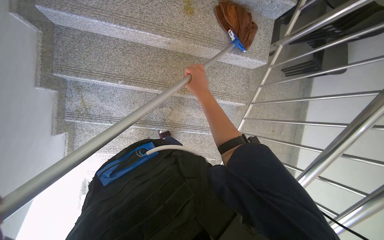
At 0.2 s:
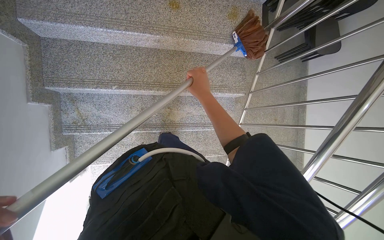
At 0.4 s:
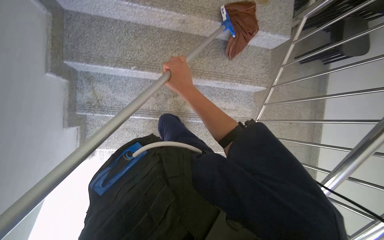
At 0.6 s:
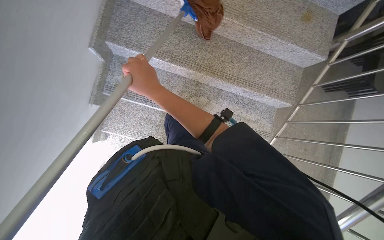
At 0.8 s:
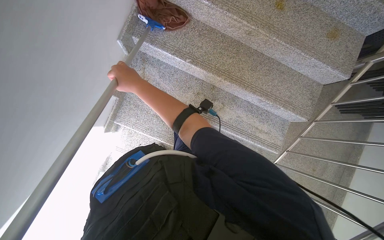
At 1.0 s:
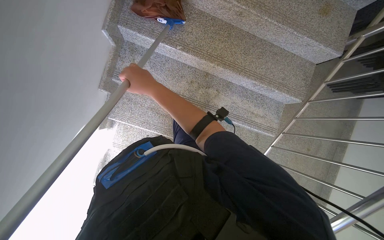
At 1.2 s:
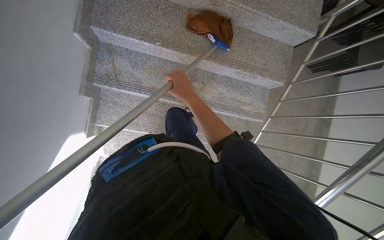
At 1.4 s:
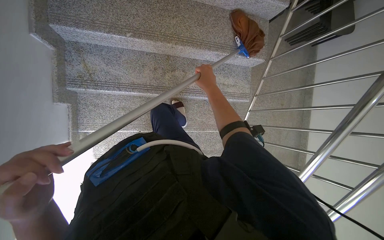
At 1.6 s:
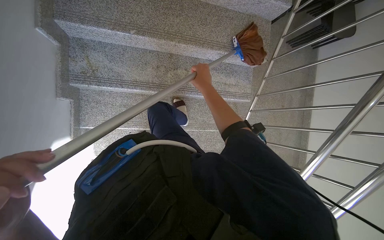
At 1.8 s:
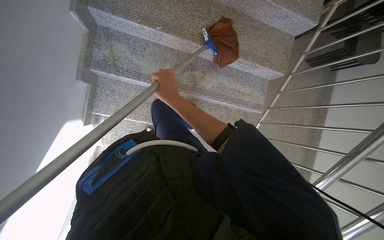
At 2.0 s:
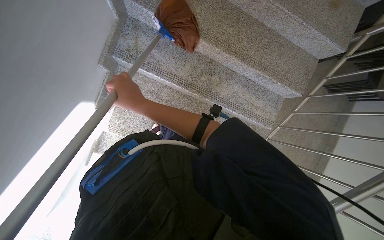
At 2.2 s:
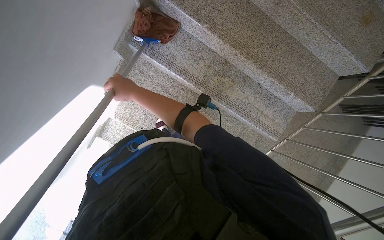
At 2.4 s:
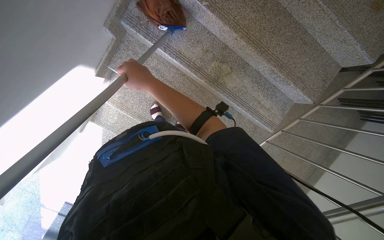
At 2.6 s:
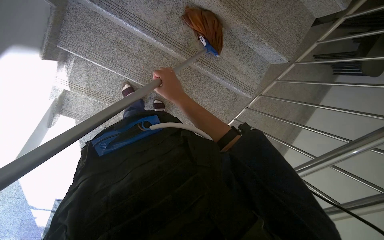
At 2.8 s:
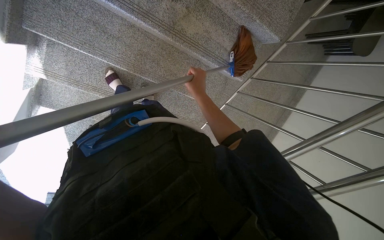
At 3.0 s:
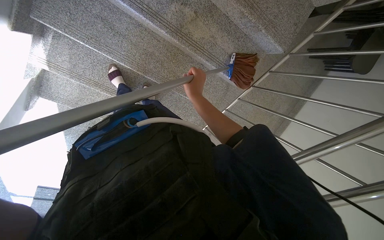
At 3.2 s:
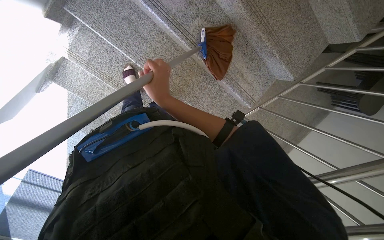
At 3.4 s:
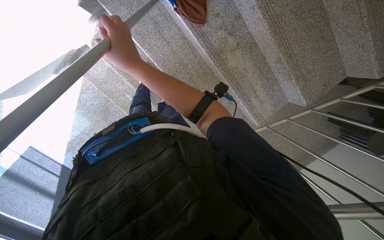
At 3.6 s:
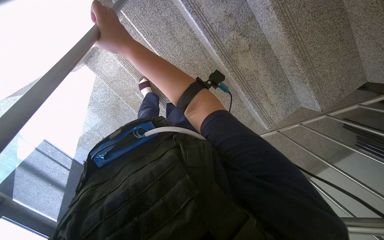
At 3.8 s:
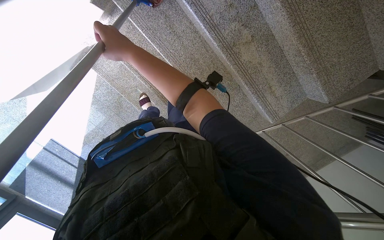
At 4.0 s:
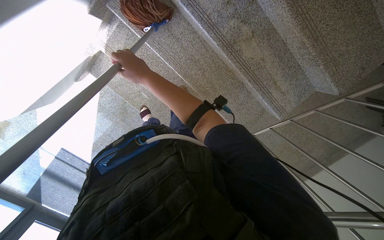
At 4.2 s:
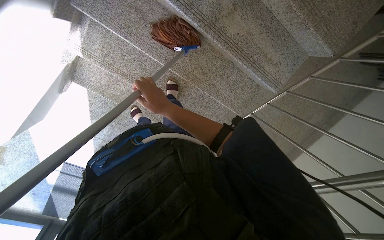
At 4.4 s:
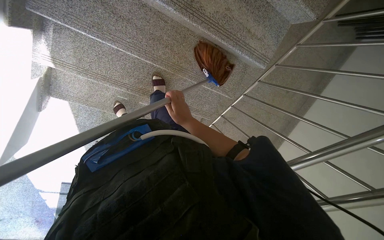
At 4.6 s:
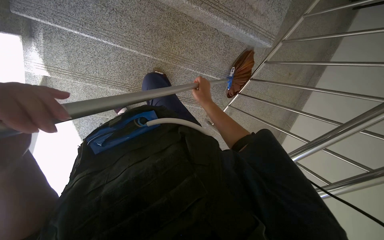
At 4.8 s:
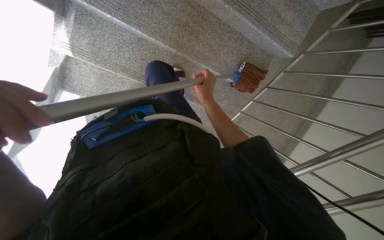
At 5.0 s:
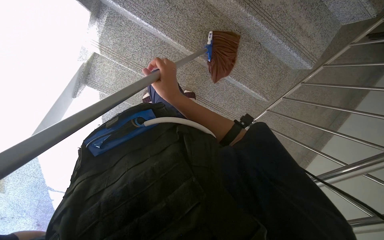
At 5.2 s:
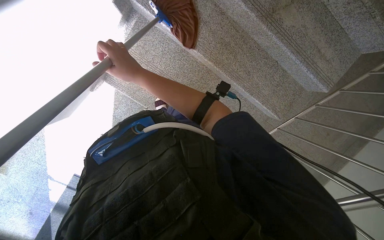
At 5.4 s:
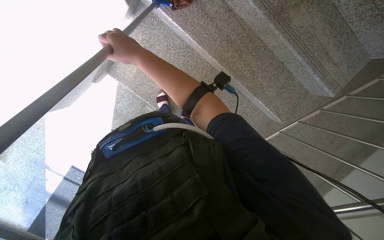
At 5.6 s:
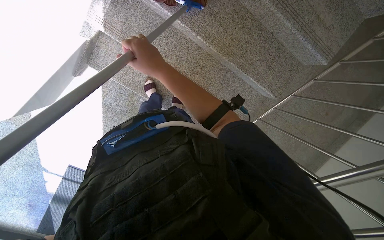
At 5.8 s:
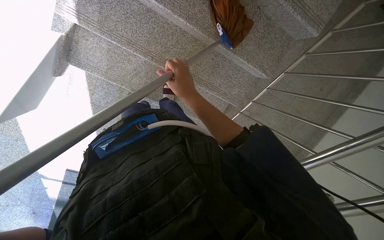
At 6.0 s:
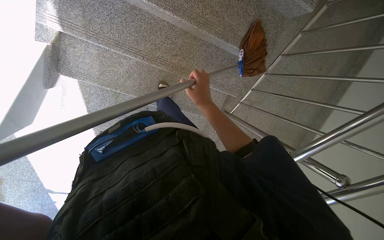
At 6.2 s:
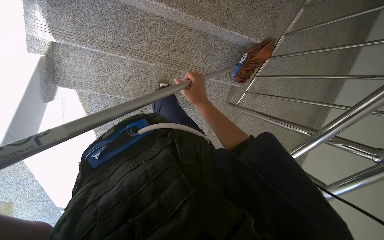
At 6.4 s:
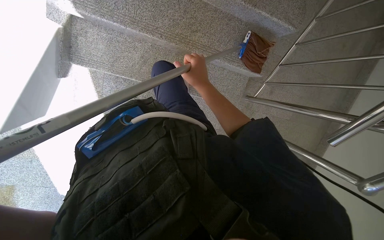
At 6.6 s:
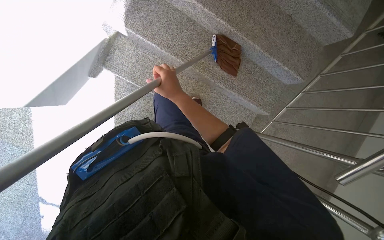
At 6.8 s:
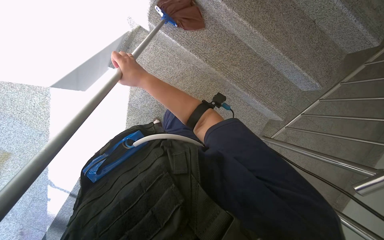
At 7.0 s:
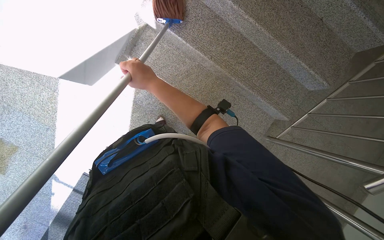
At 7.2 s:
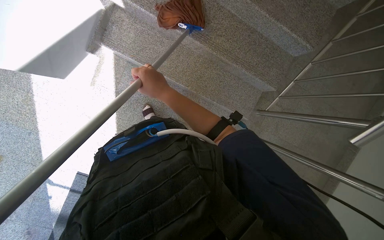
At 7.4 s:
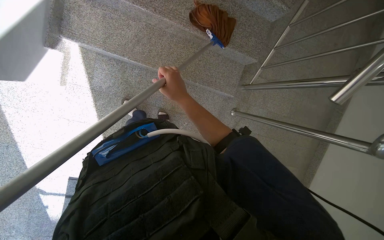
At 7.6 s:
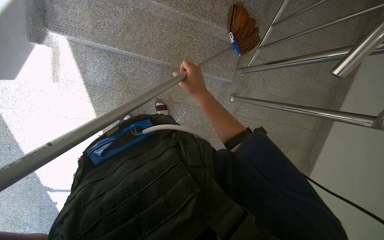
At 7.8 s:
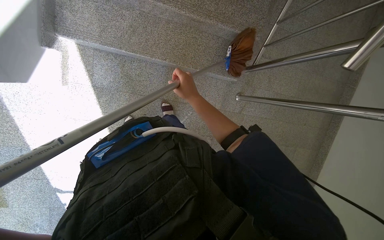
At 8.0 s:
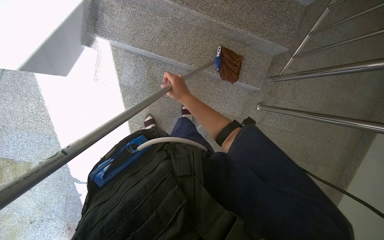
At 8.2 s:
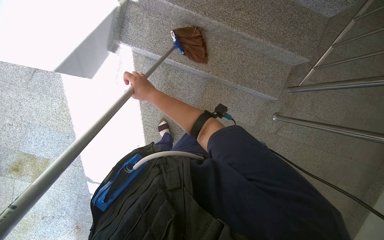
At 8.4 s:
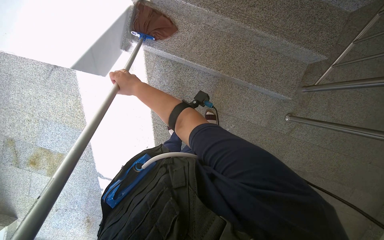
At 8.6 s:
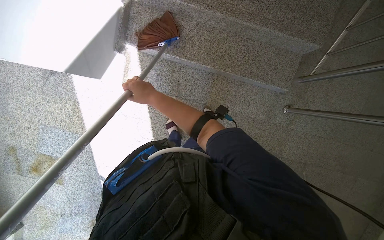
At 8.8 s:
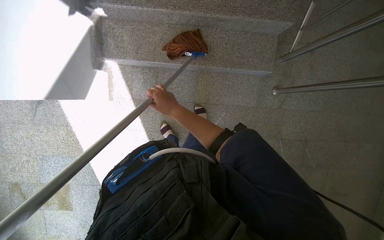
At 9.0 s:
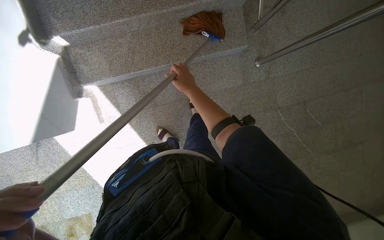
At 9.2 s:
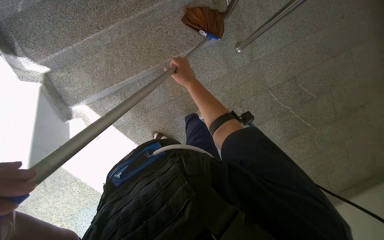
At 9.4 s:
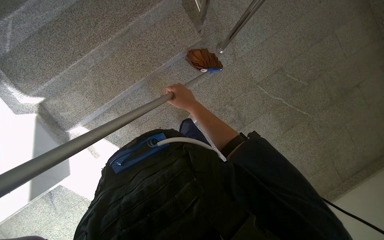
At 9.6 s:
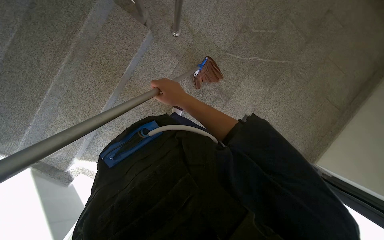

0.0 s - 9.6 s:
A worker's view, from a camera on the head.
Job: sweeping floor.
The whole recording: Sweeping stairs upwards. The worker sweeps dust and debris up the stairs with a broom.
1.6 s - 3.2 s: The scene rotates clockwise by about 35 degrees.
4.8 s - 6.4 s: The right hand reaches about 35 cm to the left, then returns.
6.4 s - 8.0 s: The right hand goes to the left and returns, some 20 cm each way.
8.0 s - 9.6 s: The camera travels about 50 cm. The scene turns about 70 degrees counterclockwise in the picture.

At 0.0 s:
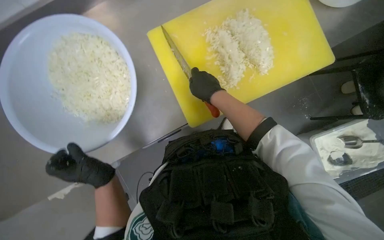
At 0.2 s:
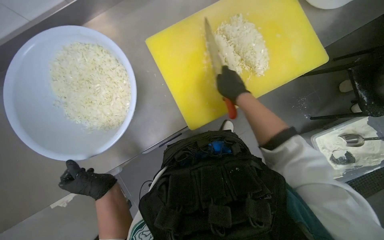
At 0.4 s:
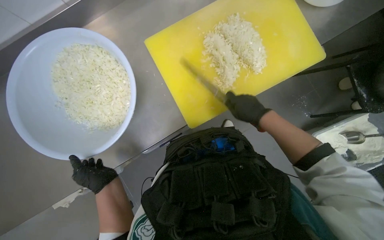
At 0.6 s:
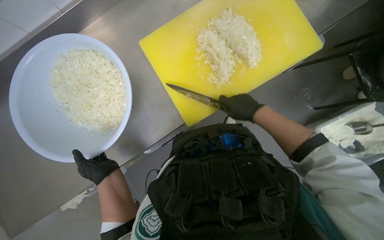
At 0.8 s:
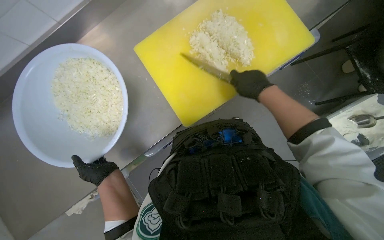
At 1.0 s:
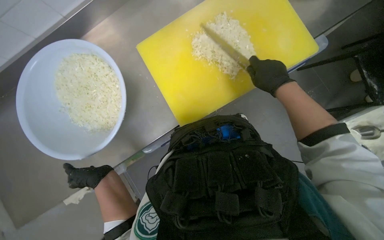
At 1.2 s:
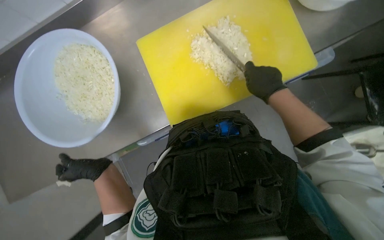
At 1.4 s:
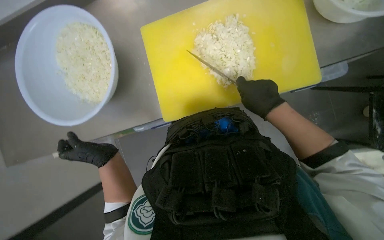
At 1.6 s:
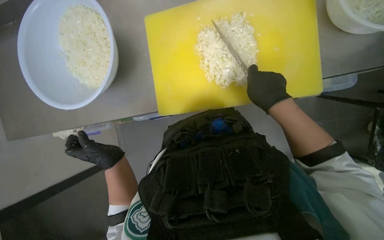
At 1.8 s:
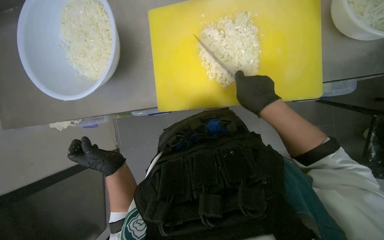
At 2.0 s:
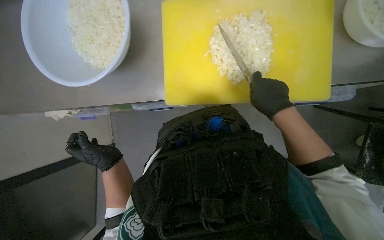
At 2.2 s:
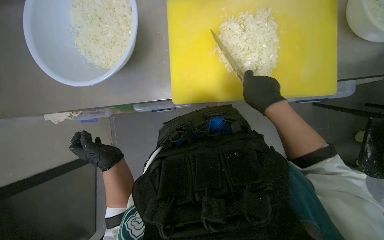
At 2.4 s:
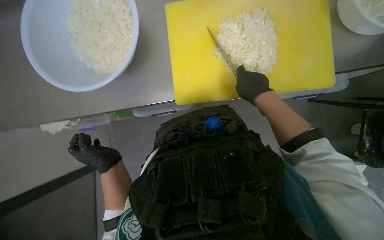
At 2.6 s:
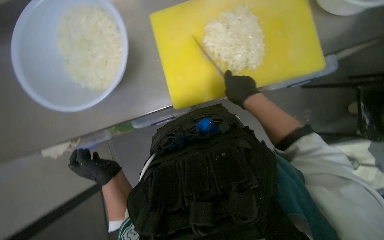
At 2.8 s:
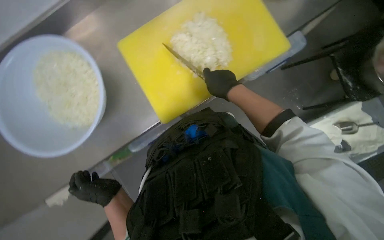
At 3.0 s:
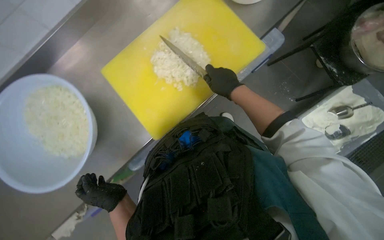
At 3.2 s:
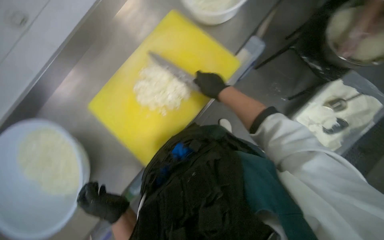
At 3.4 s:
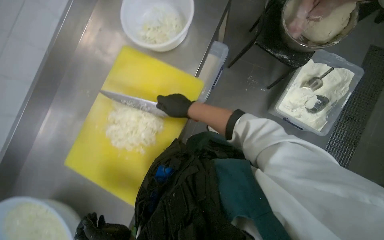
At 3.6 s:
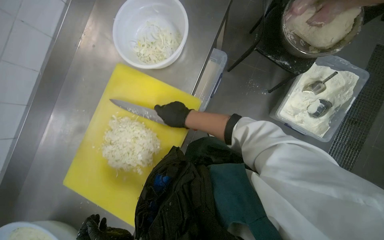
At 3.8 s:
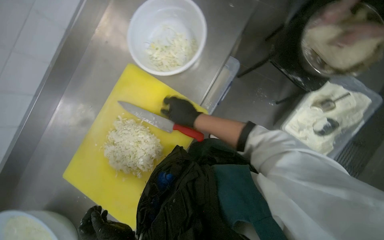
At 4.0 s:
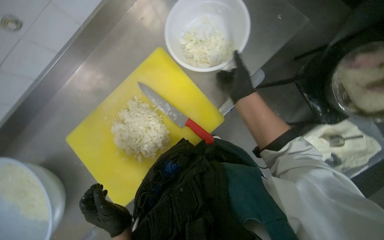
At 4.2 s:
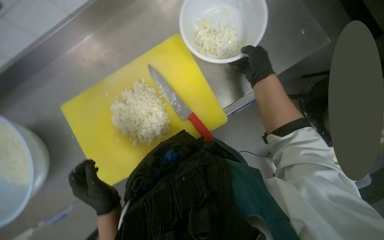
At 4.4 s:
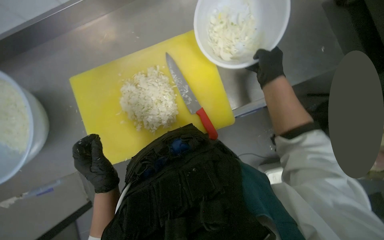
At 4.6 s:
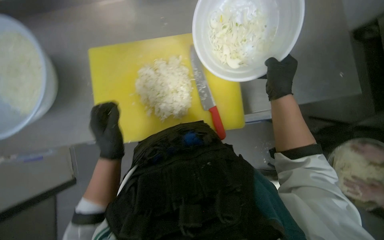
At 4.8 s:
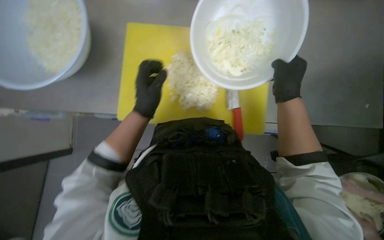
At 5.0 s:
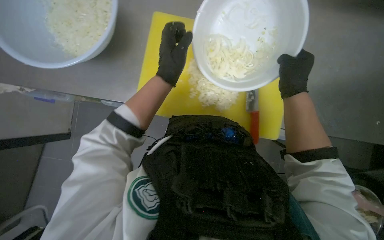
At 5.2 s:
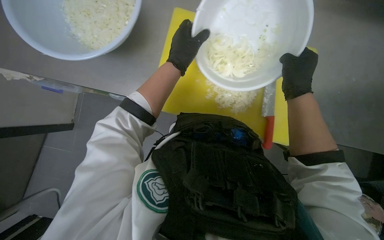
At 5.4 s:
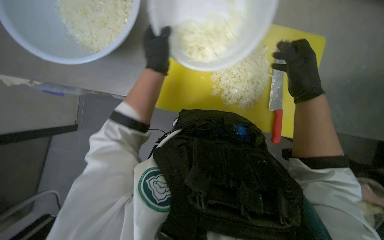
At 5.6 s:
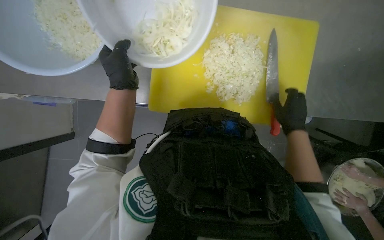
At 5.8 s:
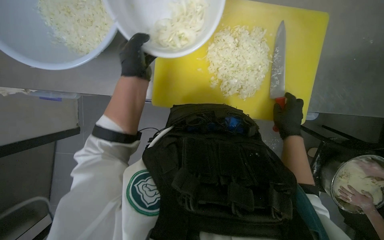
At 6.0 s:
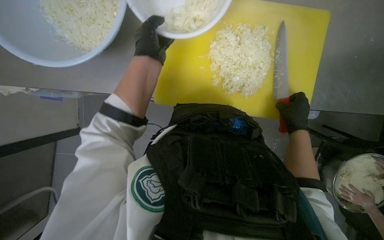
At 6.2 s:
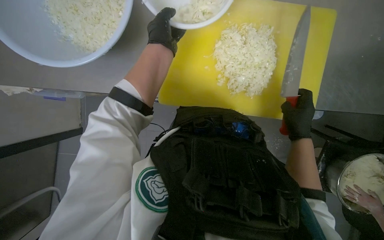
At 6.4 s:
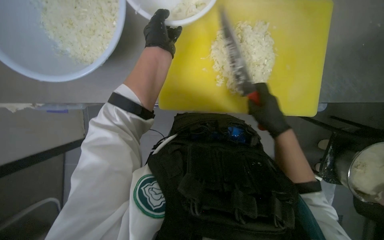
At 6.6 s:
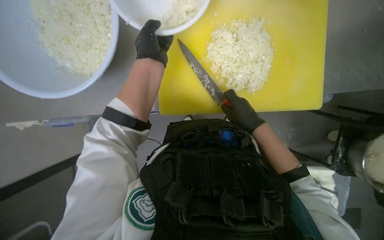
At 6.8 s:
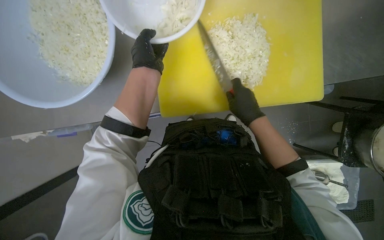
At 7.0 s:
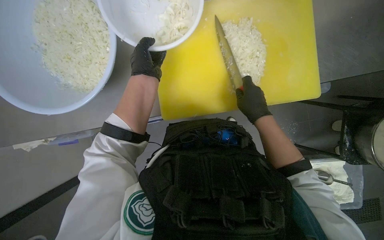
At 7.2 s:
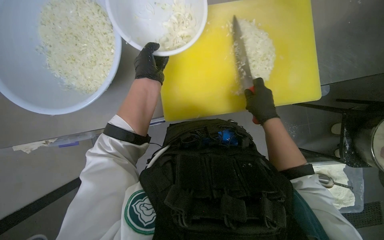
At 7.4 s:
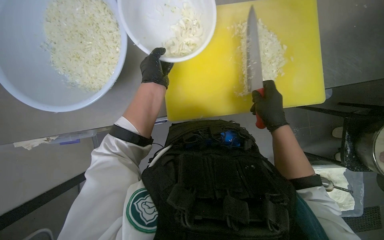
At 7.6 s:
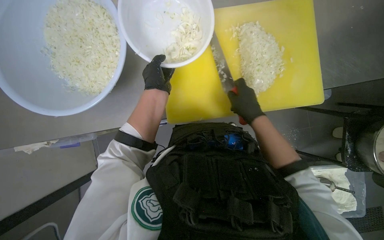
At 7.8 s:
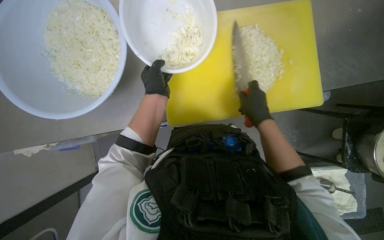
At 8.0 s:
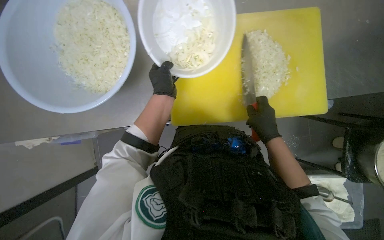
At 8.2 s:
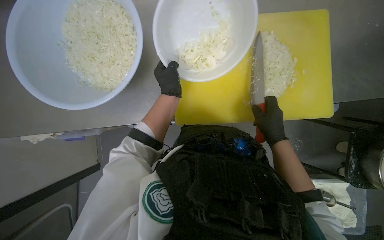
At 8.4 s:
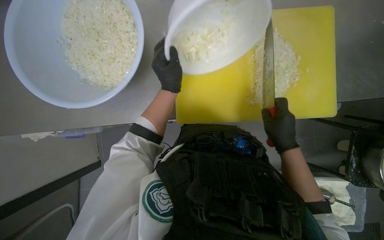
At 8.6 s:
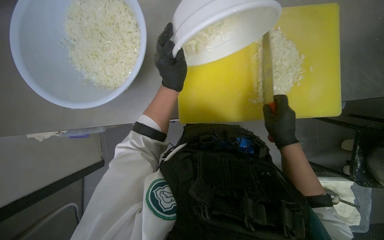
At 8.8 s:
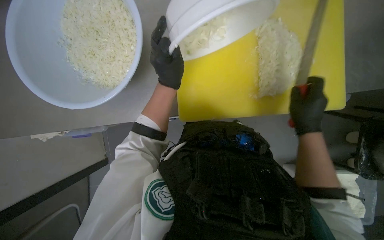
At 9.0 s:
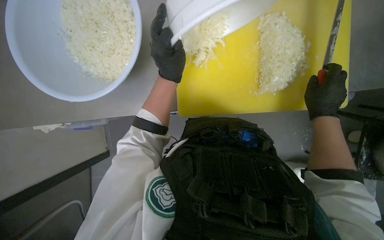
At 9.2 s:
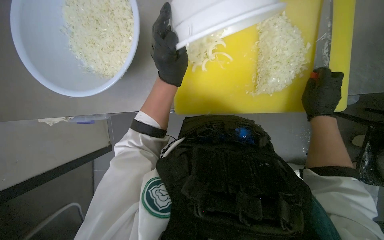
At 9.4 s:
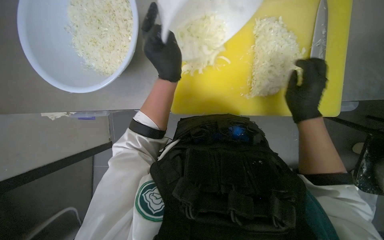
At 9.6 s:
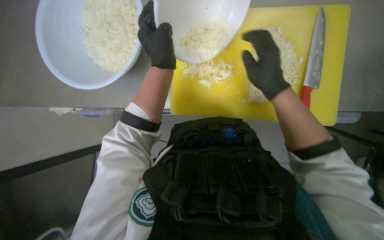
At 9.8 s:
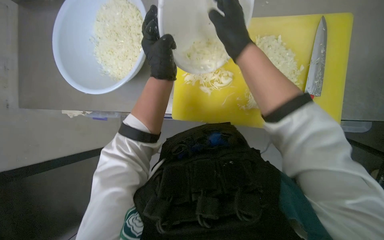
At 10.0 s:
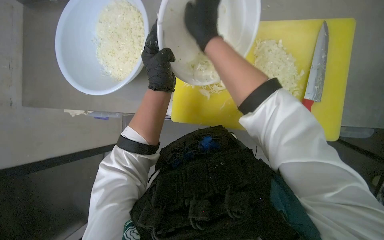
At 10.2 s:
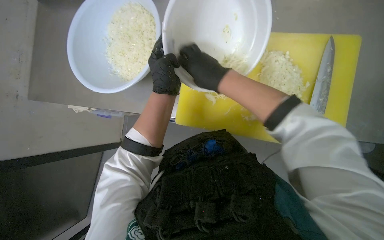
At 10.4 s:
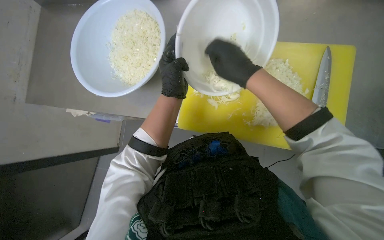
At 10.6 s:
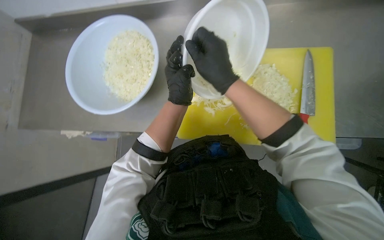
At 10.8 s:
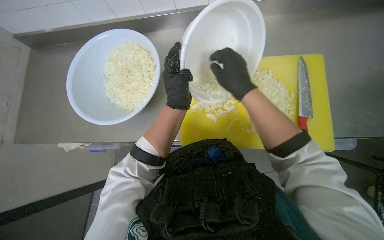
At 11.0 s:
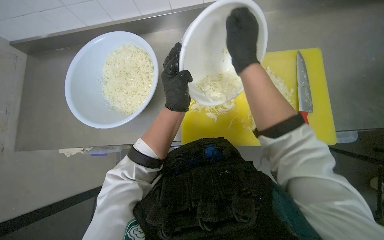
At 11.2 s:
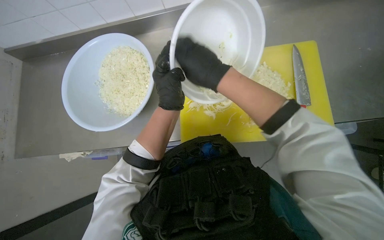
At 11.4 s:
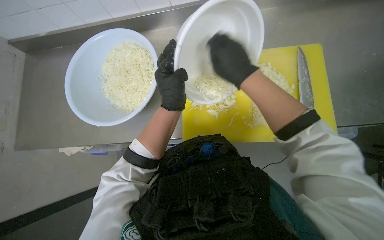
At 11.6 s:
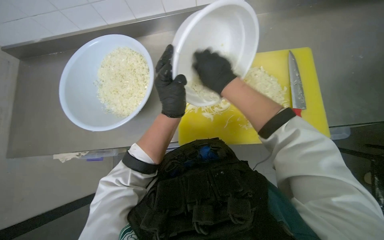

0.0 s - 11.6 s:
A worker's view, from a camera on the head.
Job: preparing food.
The whole recording: Transferring chopped onions to bowl. The worker transfers chopped onions from the cutting board to a bowl.
4.4 s - 5.8 s: The right hand travels down the picture by approximately 15 cm; the left hand goes roughly 25 cm up the picture.
5.8 s - 7.2 s: The right hand is displaced to the left by about 15 cm.
7.2 s - 8.8 s: The hands are busy where they are.
8.8 s - 10.2 s: The right hand shifts about 30 cm to the left and up the picture.
